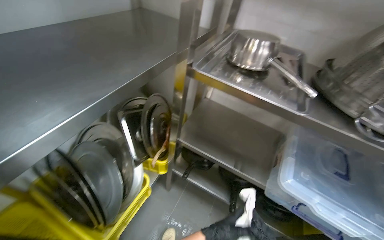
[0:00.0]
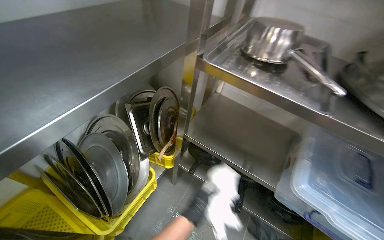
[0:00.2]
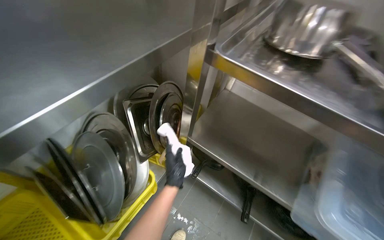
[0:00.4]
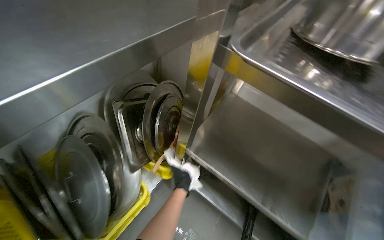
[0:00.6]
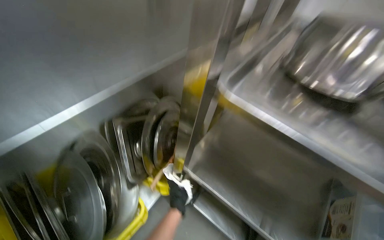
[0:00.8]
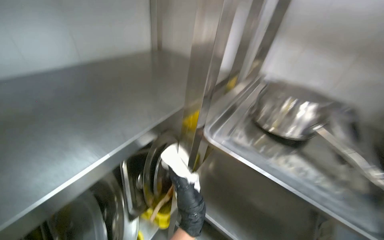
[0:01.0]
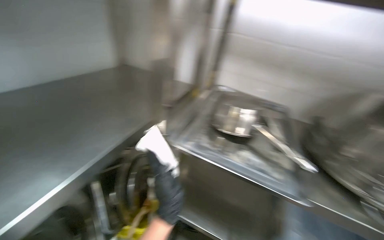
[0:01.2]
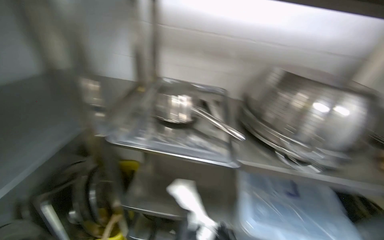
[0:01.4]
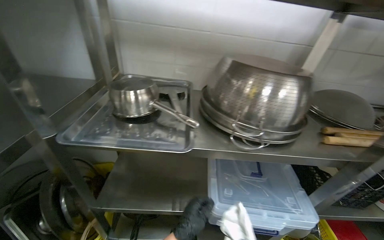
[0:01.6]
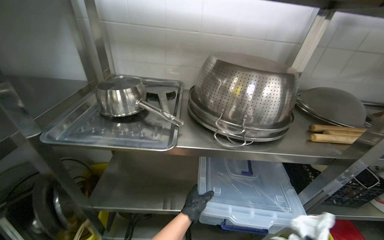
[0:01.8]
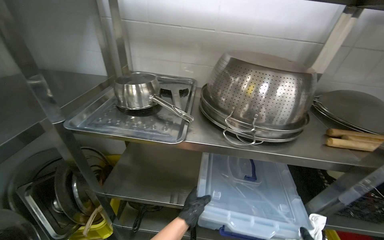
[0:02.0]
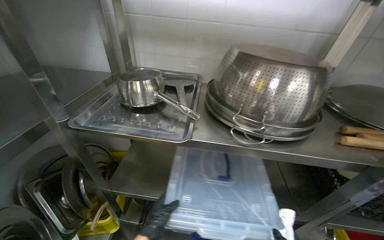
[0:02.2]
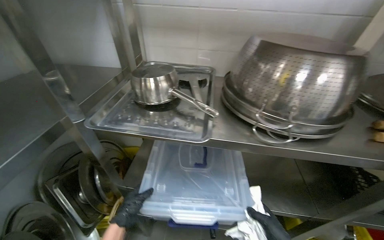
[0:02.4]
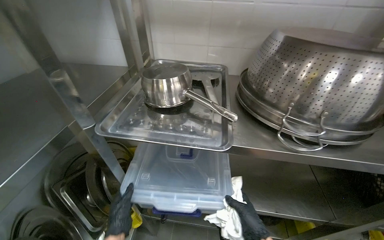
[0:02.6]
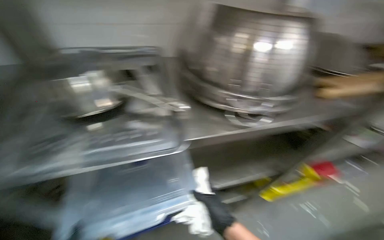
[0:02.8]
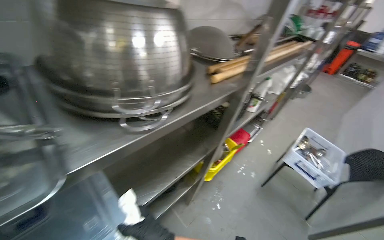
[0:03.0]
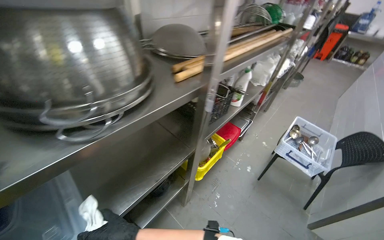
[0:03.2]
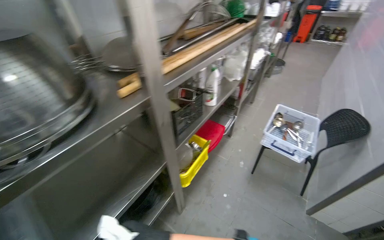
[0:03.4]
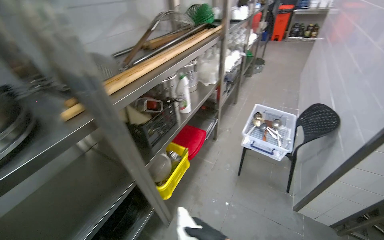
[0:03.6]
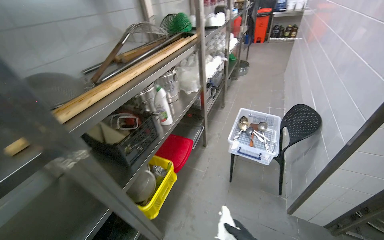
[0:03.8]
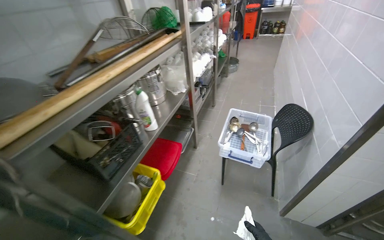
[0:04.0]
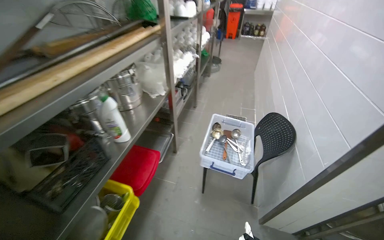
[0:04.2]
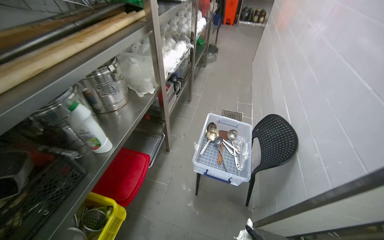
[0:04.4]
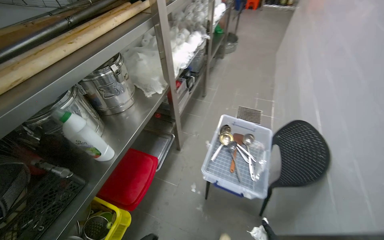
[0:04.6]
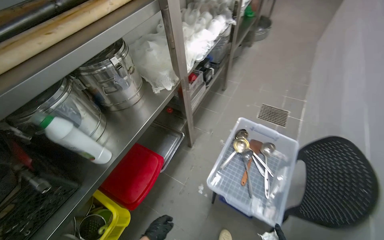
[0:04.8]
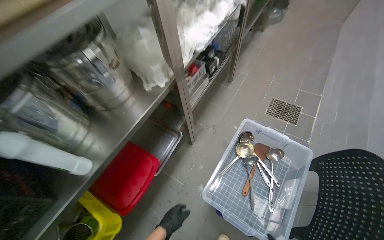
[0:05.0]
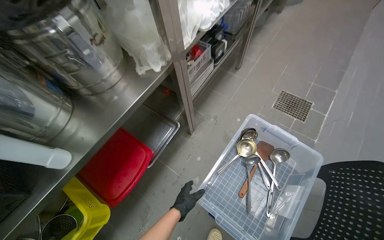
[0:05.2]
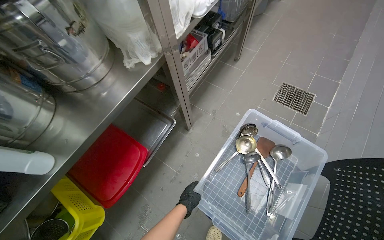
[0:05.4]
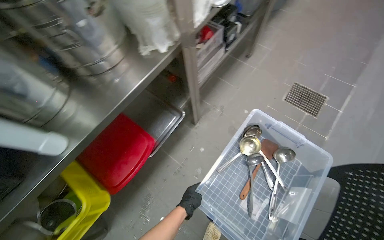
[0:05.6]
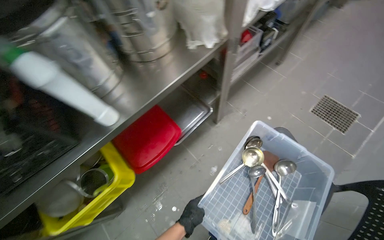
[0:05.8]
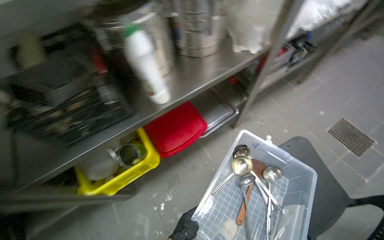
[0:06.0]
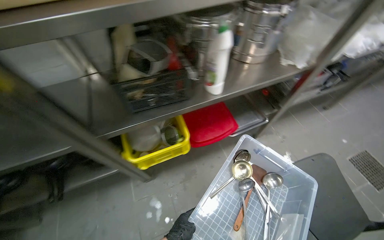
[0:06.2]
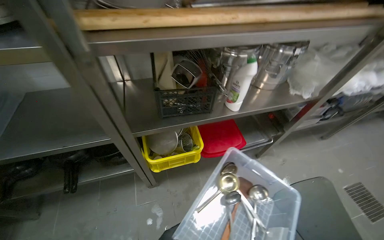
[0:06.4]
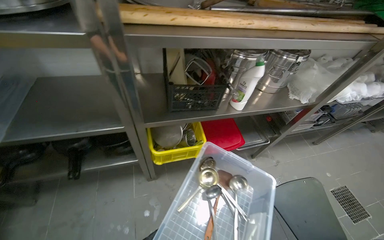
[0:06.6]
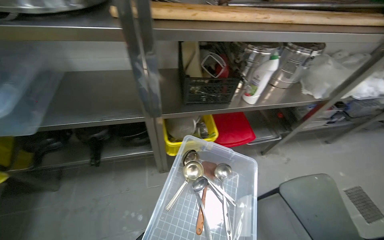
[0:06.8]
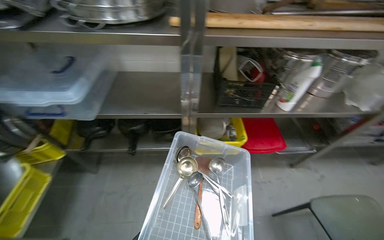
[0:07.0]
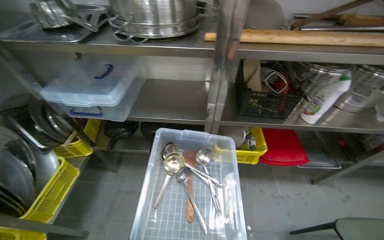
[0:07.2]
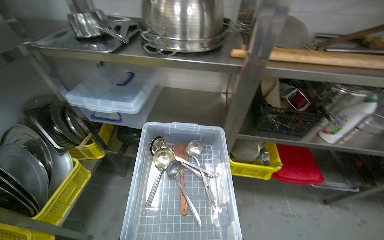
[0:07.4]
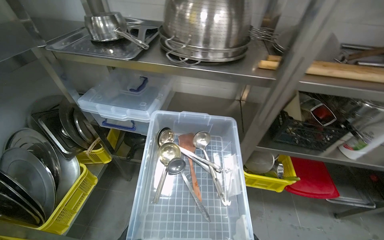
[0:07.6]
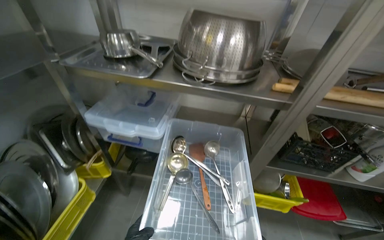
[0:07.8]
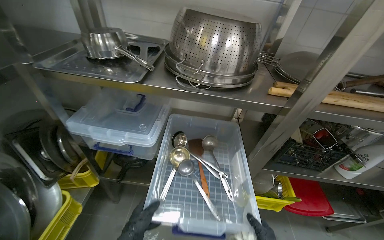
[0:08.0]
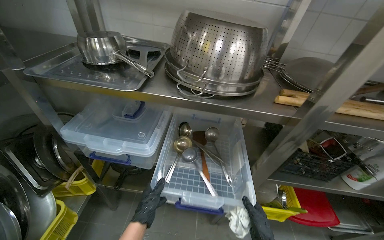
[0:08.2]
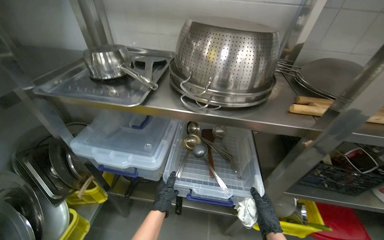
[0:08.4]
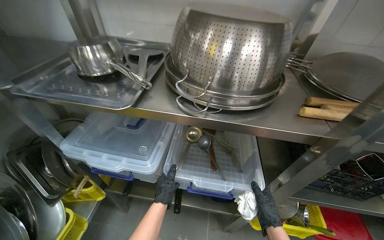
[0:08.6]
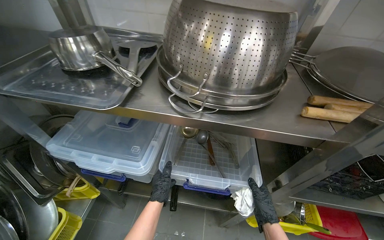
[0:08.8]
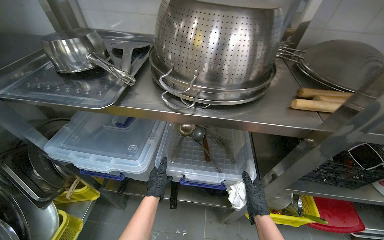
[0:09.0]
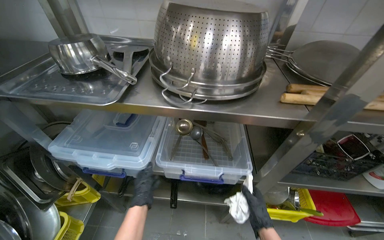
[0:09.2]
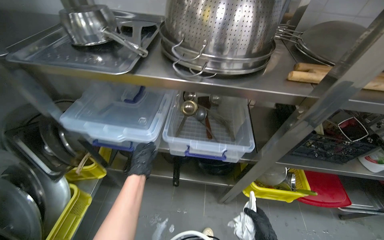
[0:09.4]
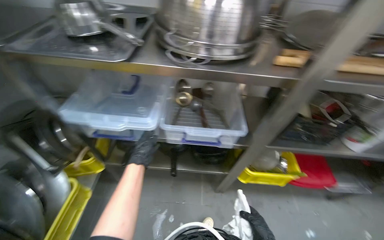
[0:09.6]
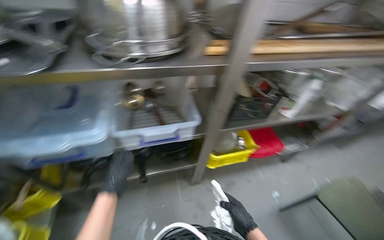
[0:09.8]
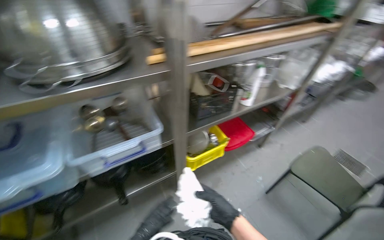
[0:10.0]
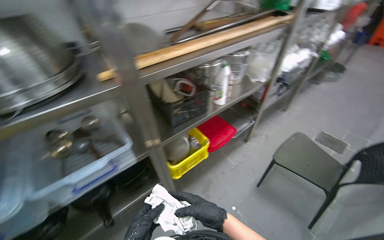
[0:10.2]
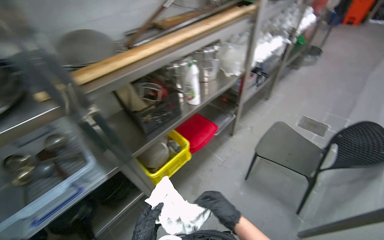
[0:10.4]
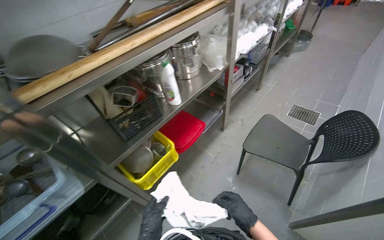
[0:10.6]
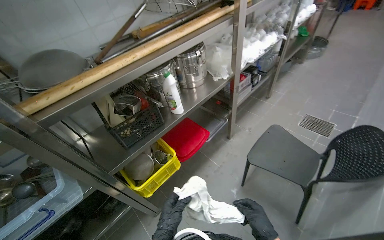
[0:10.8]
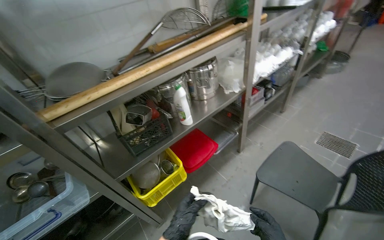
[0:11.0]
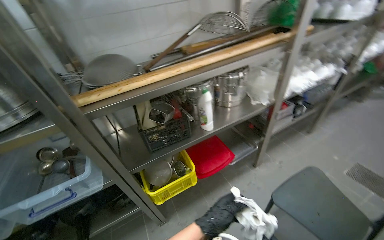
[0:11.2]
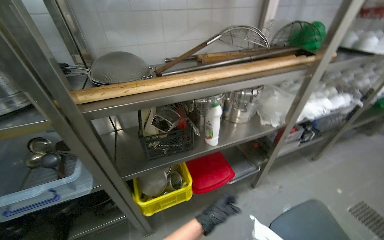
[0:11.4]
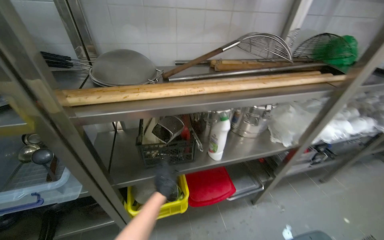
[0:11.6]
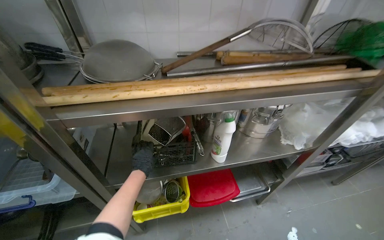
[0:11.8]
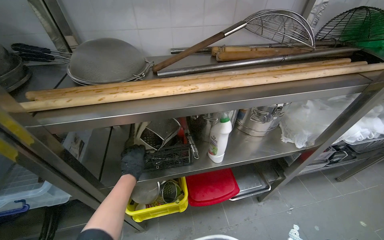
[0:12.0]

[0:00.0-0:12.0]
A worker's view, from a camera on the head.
Job: wiping surfaces.
The whole recording: Wiping metal kitchen shelves. The worker wipes the metal shelves with a cloth, moving items to clean underneath.
0:00.0 to 0:01.6: The wearer's head swings some 30 degrees to the right.
0:01.6 to 0:03.0: The head turns to the right by approximately 25 degrees.
0:03.0 to 0:04.4: The head travels roughly 80 cm. The wearer looks roughly 30 degrees further to the right.
0:04.4 to 0:06.0: The head rotates about 40 degrees to the left. The wearer looks about 20 degrees further downward.
0:06.0 to 0:07.6: The head travels roughly 80 cm. The head rotates about 40 degrees to the left. The view tips upward by some 15 degrees.
0:09.0 to 0:10.4: The camera travels some 40 cm. The wearer looks roughly 50 degrees further to the right.
0:10.4 to 0:12.0: The head travels roughly 40 cm. The wearer's head swings about 35 degrees to the left.

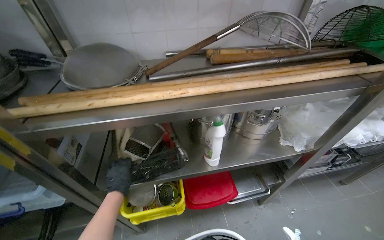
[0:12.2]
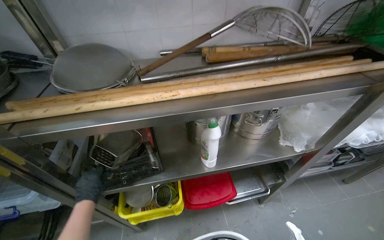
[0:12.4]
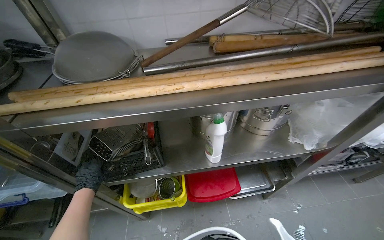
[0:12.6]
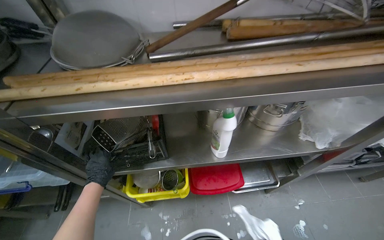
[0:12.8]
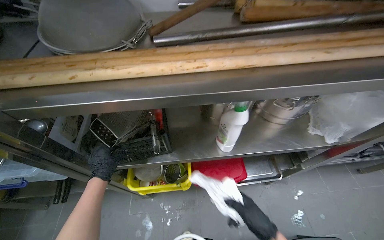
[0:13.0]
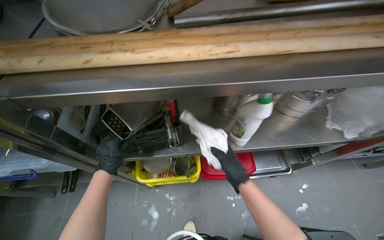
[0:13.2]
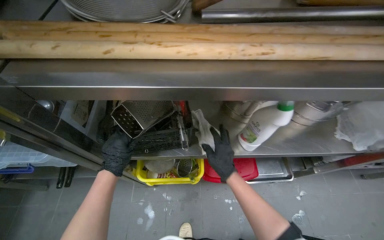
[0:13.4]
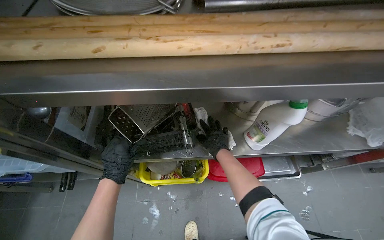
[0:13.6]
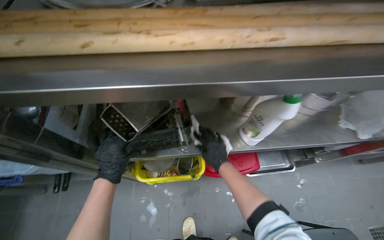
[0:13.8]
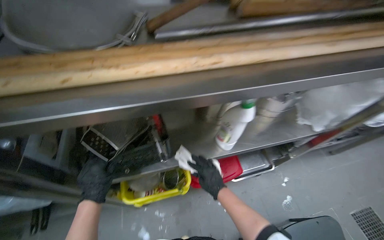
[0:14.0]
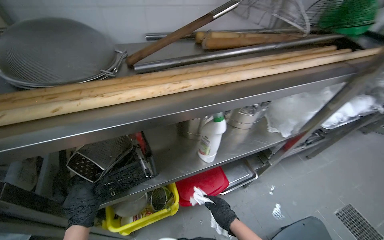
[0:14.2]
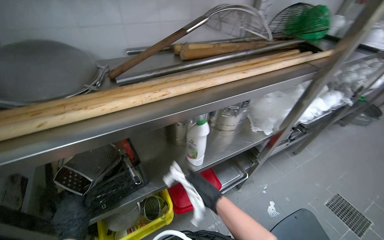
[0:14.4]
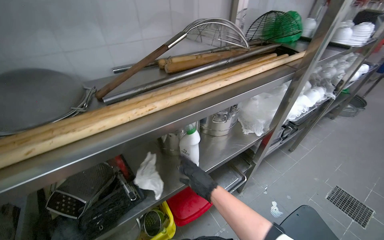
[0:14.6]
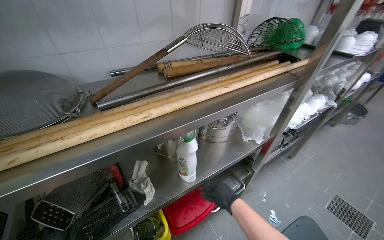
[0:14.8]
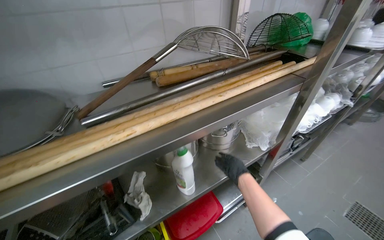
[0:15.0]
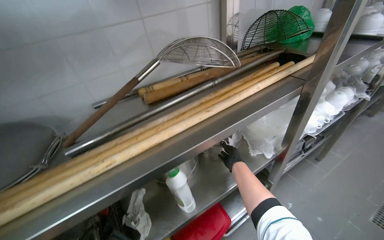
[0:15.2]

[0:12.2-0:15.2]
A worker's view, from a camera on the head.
Job: wiping surfaces.
The whole recording: Wiping metal kitchen shelves. The worker wipes the metal shelves with a cloth, moving items to clean underneath.
0:12.2 to 0:13.8: The view tilts about 20 degrees downward.
0:13.8 to 0:15.2: The view tilts roughly 20 degrees upward. The scene turns about 30 degrees counterclockwise in the picture.

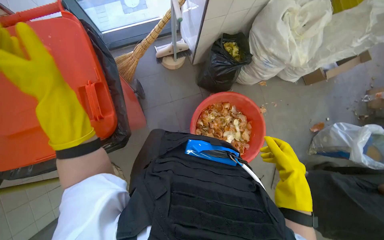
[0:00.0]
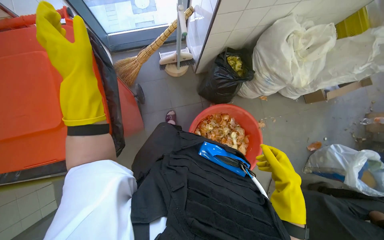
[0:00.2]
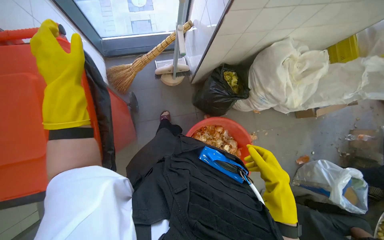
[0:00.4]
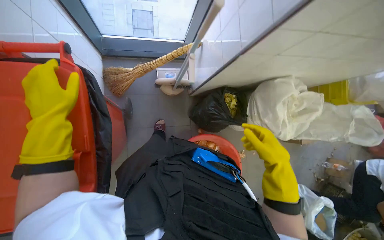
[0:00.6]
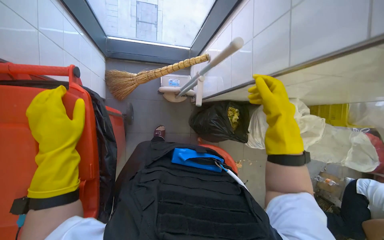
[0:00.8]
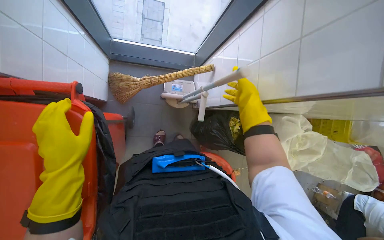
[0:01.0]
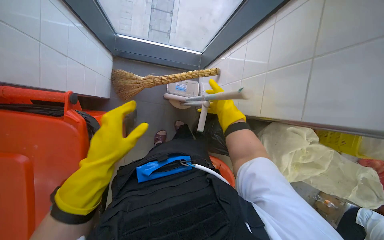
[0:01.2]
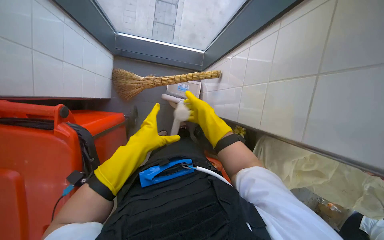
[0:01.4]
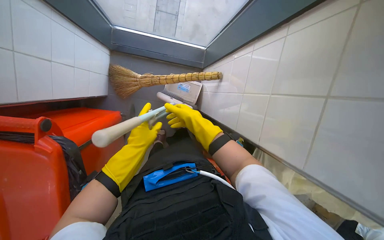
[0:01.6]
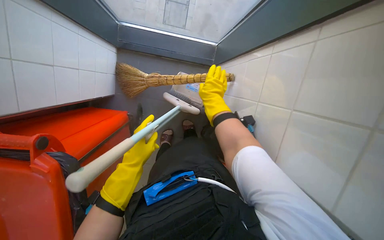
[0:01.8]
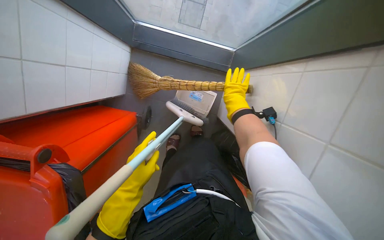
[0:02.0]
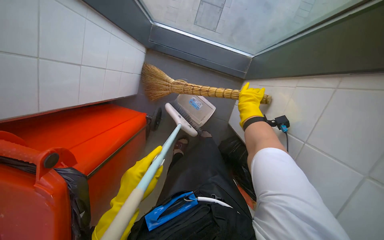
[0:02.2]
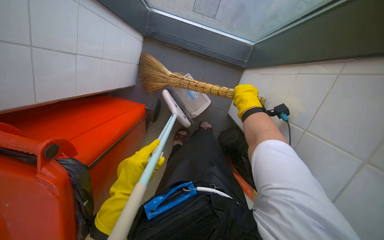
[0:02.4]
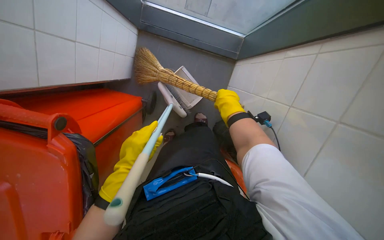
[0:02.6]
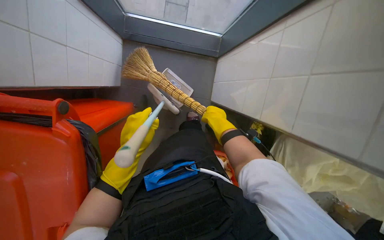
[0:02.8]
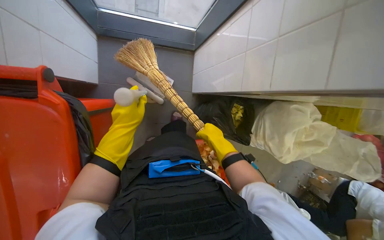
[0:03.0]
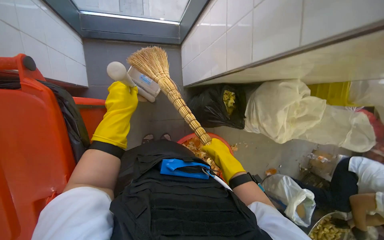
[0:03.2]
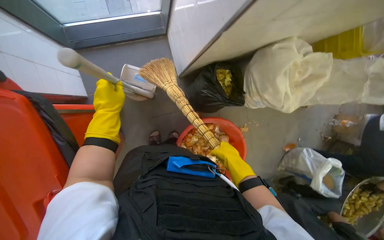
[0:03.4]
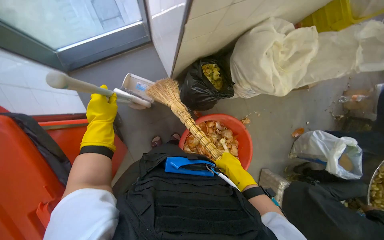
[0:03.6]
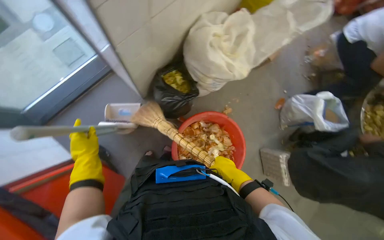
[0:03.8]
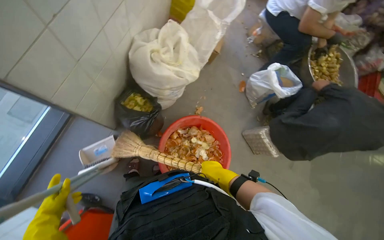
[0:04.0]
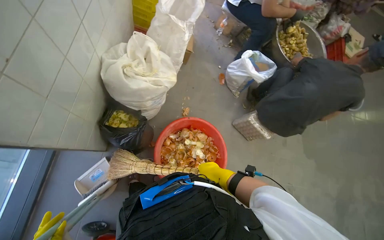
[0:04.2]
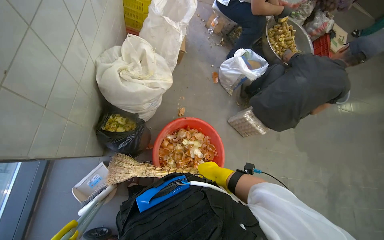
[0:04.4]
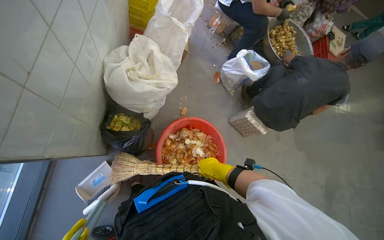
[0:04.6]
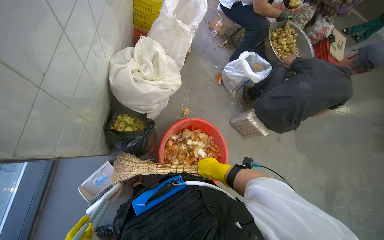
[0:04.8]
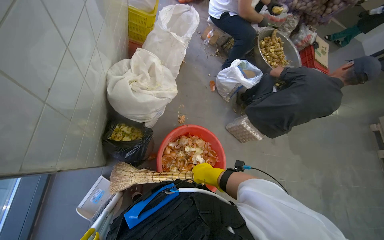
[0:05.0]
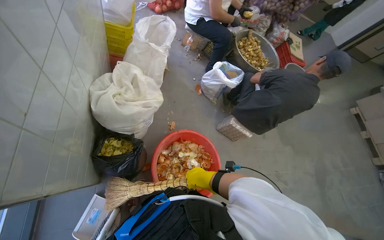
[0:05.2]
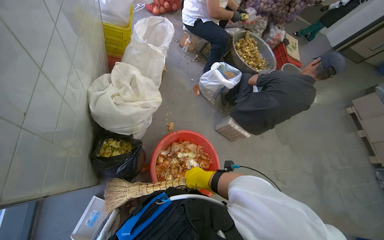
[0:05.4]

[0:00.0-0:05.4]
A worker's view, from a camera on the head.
Job: sweeping floor.
The whole recording: Sweeping kitchen floor. The worker sweeps vegetable peels and debris from the kitchen floor into a bucket.
0:00.0 to 0:01.4: The camera travels about 60 cm. Everything in view rotates about 25 degrees clockwise.
0:01.4 to 0:02.8: The right hand reaches about 10 cm to the right, then returns. The left hand goes roughly 10 cm farther from the camera.
0:02.8 to 0:04.0: The wearer moves approximately 50 cm. Everything in view rotates roughly 75 degrees counterclockwise.
0:04.0 to 0:05.4: The head turns to the right by approximately 30 degrees. The right hand heads to the left, covering some 10 cm.
